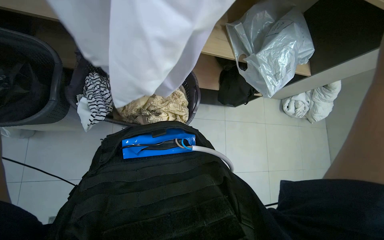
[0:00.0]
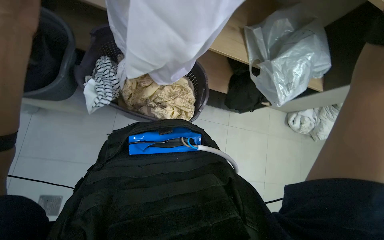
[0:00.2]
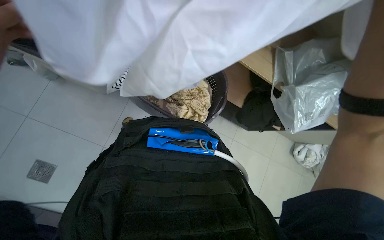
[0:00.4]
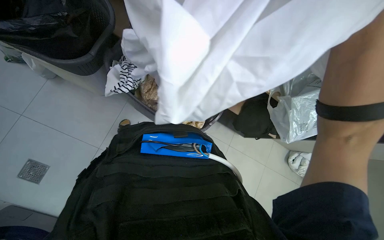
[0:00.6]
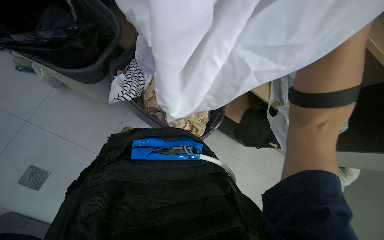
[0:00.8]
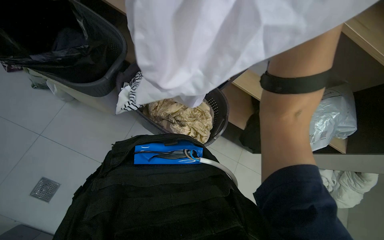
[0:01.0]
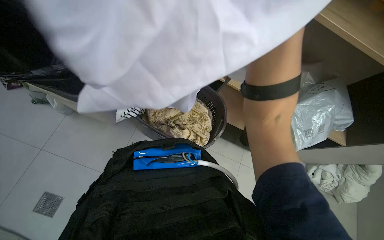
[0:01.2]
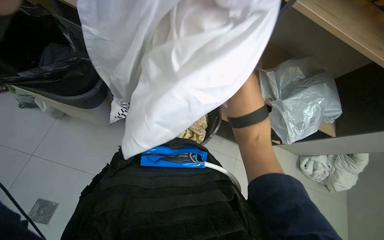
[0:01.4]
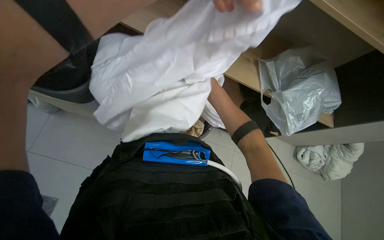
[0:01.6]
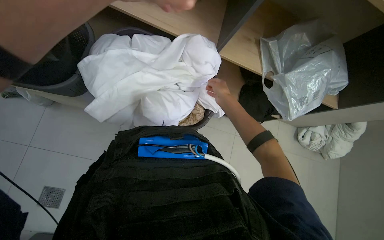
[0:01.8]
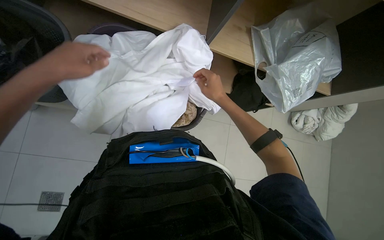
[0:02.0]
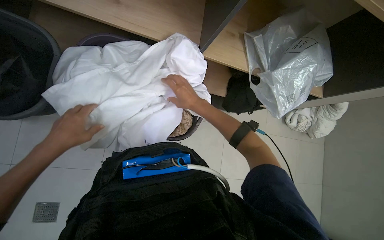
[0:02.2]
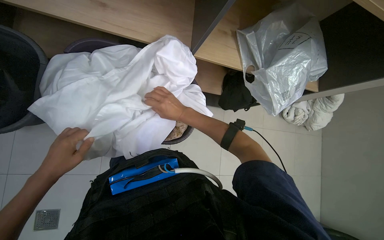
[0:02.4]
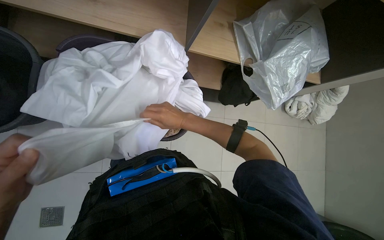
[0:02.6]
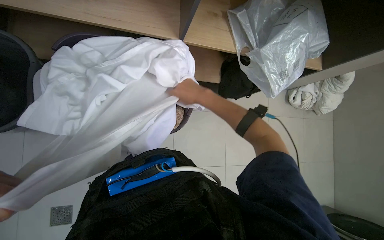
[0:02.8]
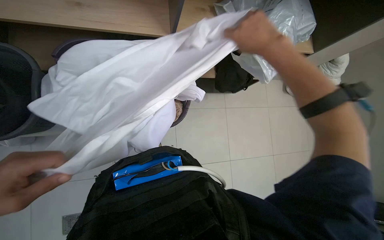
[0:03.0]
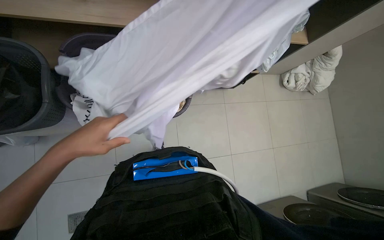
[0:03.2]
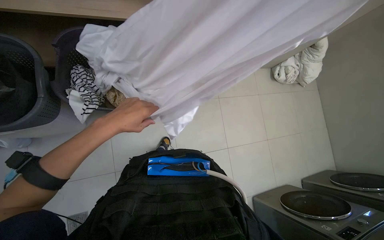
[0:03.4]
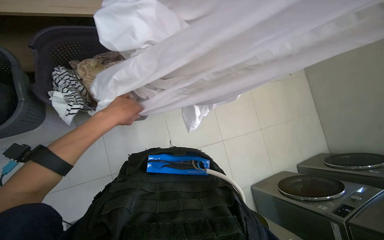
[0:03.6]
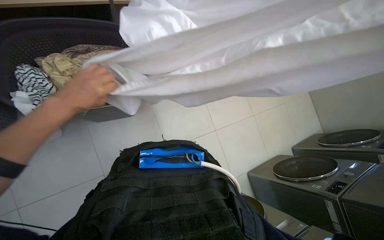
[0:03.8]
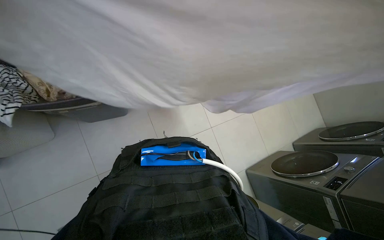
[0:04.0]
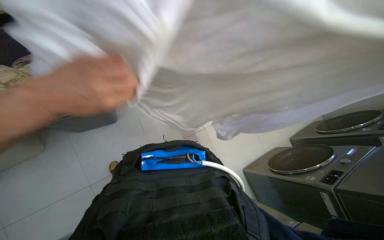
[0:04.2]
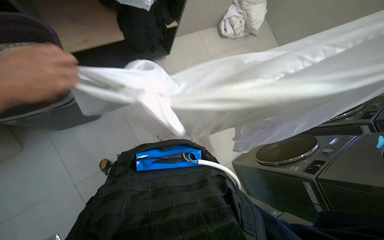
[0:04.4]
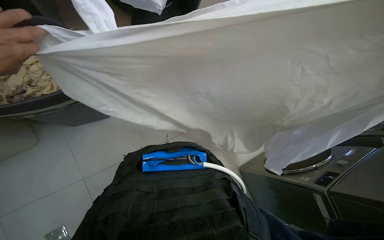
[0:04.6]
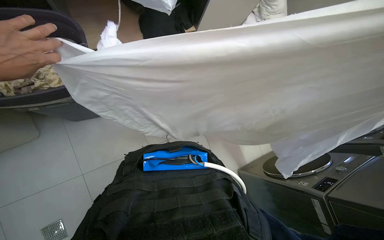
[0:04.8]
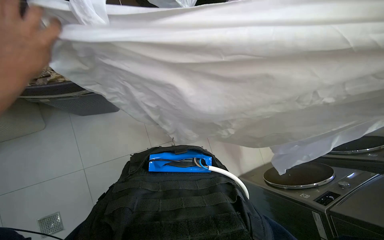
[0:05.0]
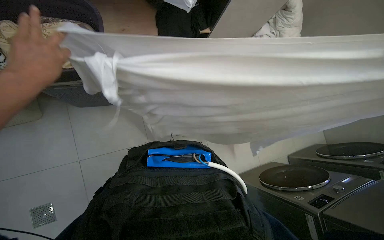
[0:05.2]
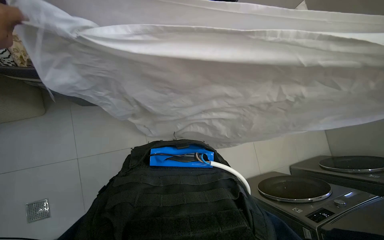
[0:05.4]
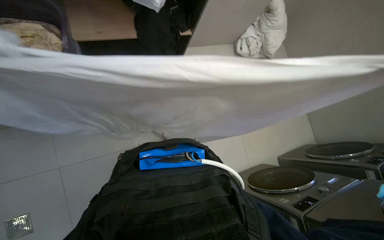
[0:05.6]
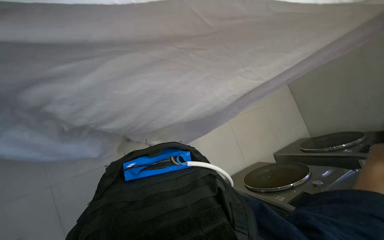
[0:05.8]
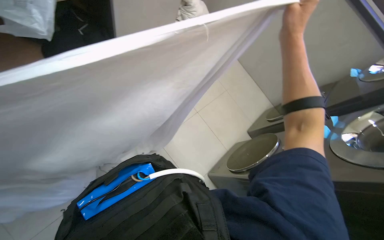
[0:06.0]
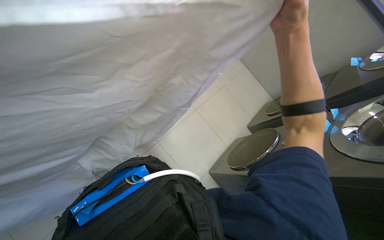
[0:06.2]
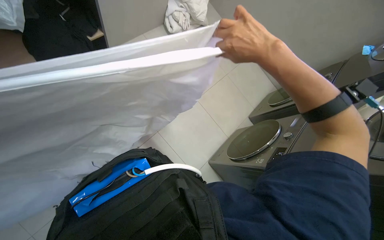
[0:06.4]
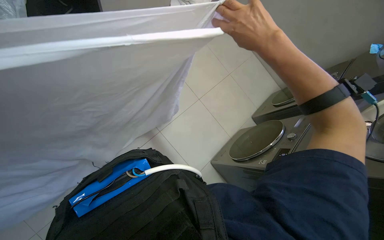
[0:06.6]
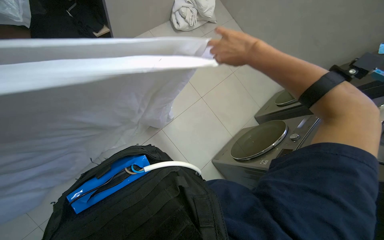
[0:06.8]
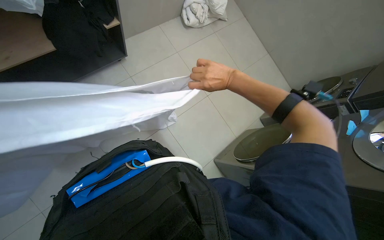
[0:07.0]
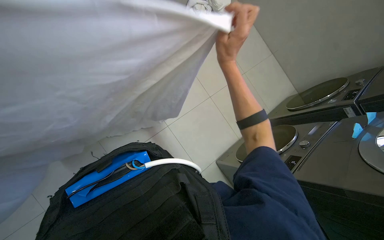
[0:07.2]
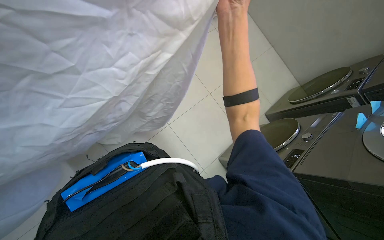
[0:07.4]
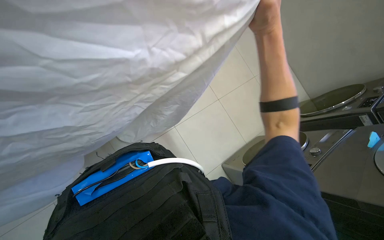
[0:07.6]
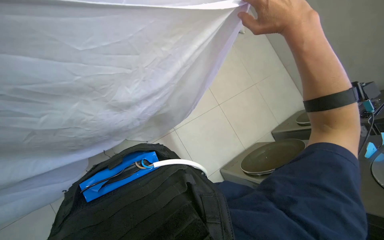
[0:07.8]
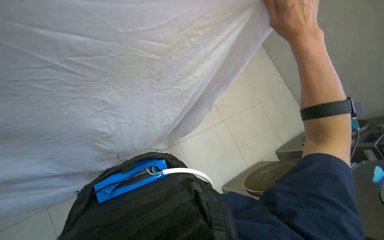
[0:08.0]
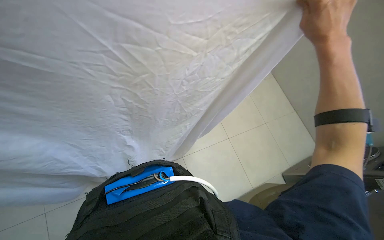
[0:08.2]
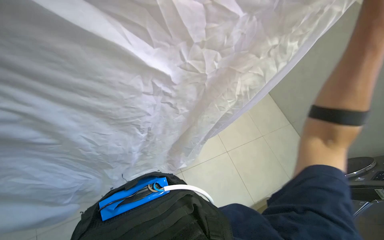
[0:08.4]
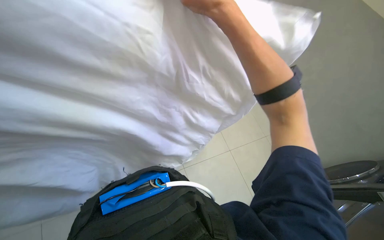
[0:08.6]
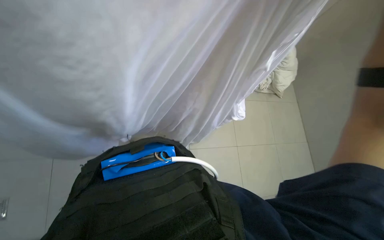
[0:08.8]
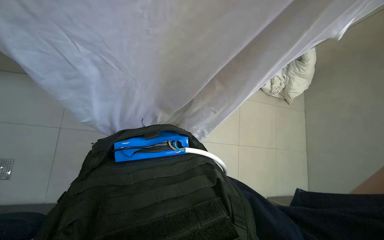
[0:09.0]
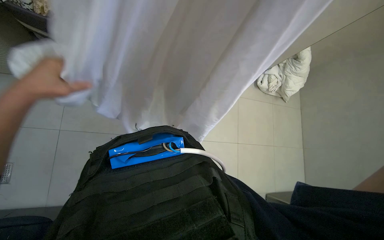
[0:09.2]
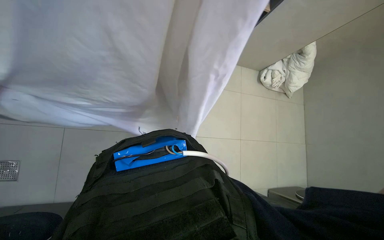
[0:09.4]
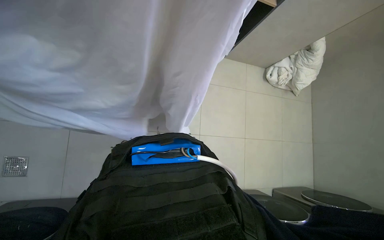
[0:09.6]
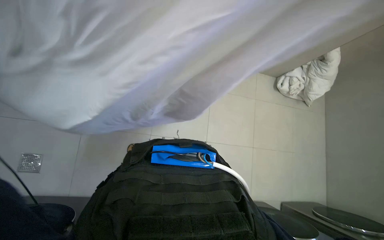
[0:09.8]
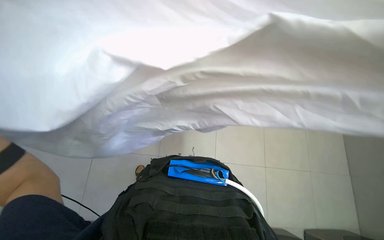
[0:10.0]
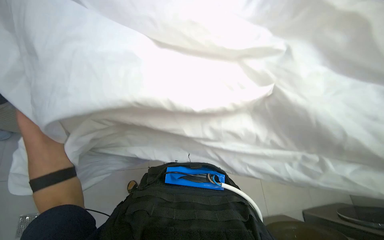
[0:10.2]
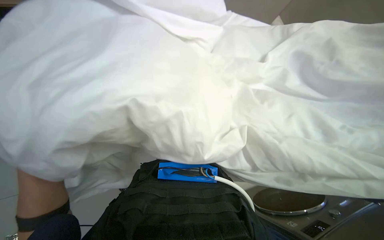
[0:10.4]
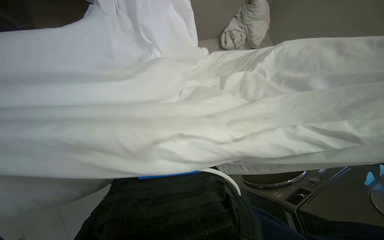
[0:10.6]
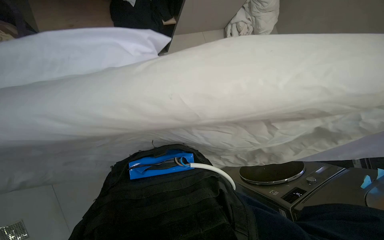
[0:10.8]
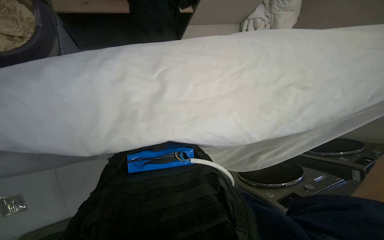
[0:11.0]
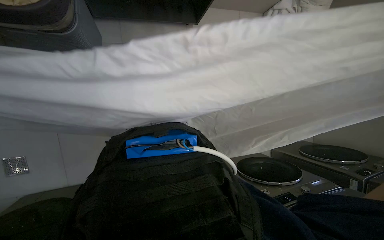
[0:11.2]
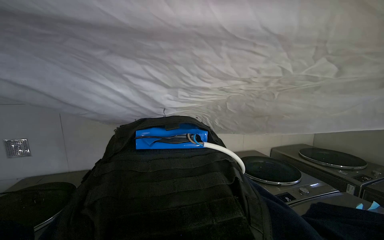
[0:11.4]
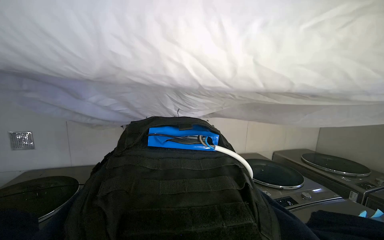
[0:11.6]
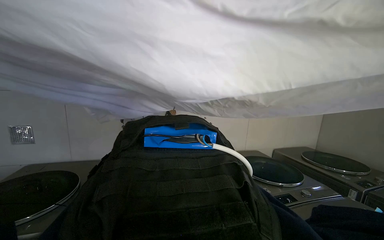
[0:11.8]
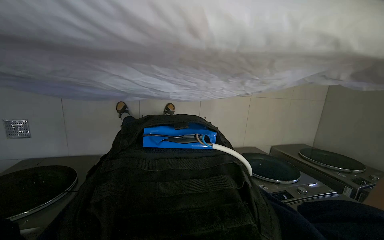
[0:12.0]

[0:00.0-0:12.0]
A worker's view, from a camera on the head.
Job: managing laundry.
The whole recording: Folding and organizing laundry items. The worker picks various laundry items from a basket, shakes them out, folds them, and places them onto a shelf.
0:01.6 to 0:03.0: The view tilts about 15 degrees downward. The right hand moves nearer and farther over approximately 25 cm, changing direction 3 times.
0:03.0 to 0:04.4: The wearer looks approximately 25 degrees further to the right.
0:04.4 to 0:06.0: The wearer looks some 15 degrees further to the right.
0:06.0 to 0:07.6: The right hand travels to the left by about 10 cm.
0:10.4 to 0:12.0: The wearer looks roughly 20 degrees further downward.

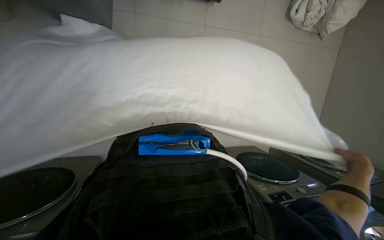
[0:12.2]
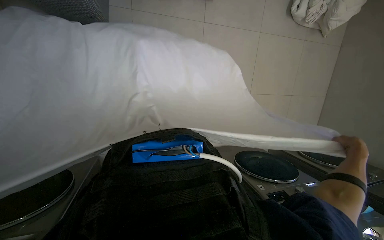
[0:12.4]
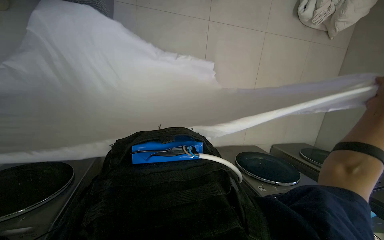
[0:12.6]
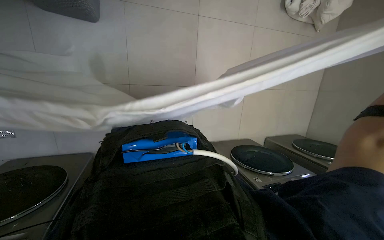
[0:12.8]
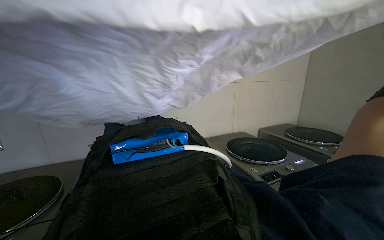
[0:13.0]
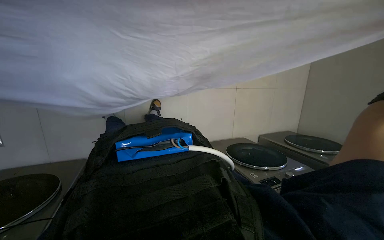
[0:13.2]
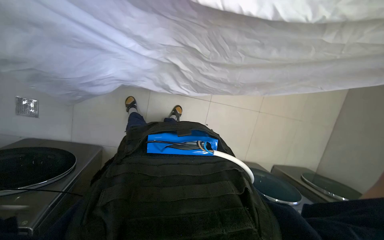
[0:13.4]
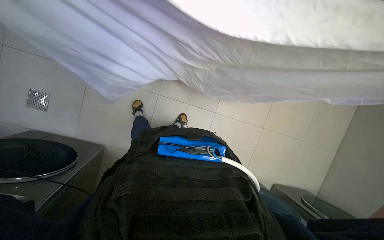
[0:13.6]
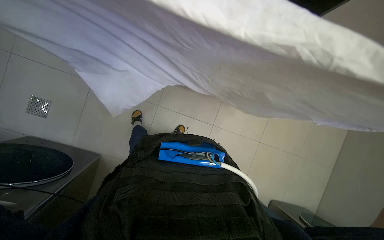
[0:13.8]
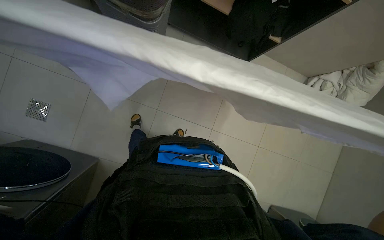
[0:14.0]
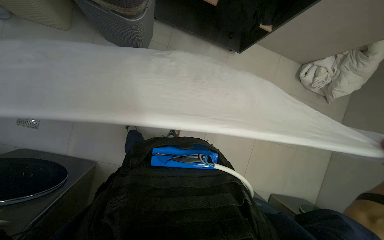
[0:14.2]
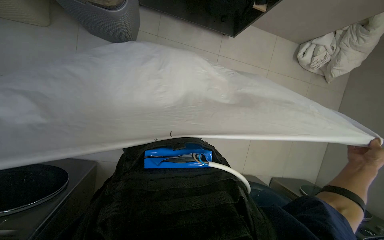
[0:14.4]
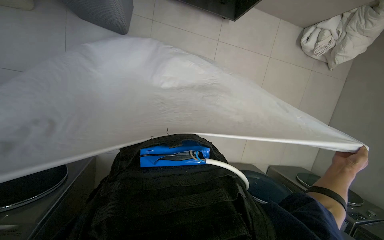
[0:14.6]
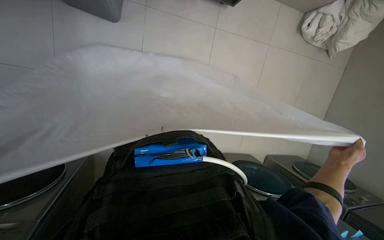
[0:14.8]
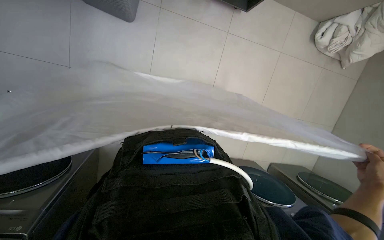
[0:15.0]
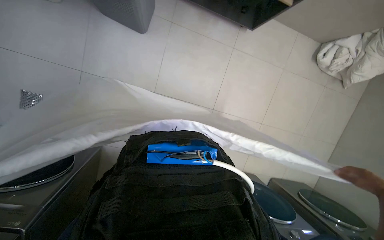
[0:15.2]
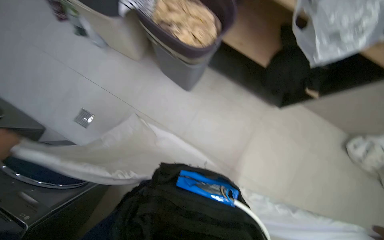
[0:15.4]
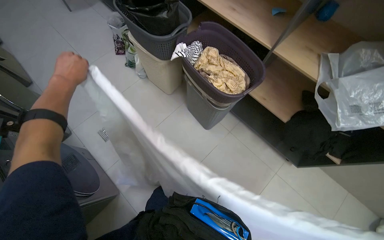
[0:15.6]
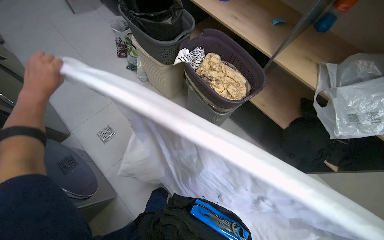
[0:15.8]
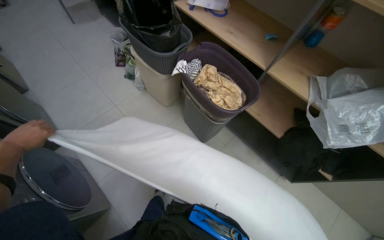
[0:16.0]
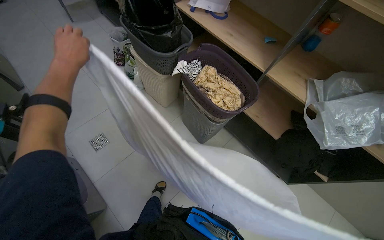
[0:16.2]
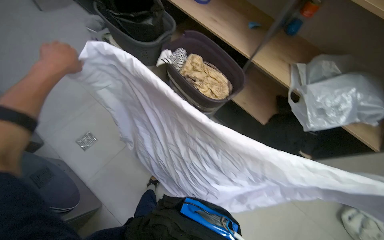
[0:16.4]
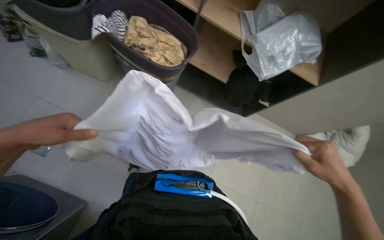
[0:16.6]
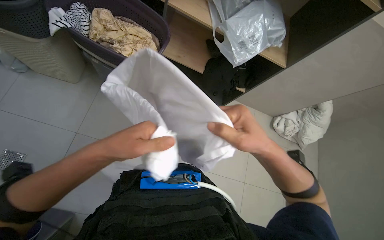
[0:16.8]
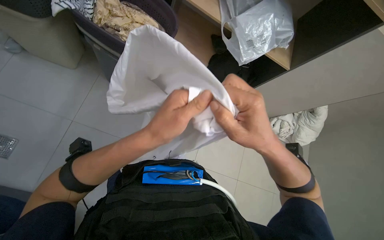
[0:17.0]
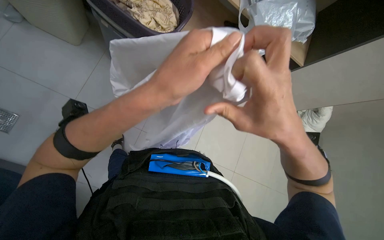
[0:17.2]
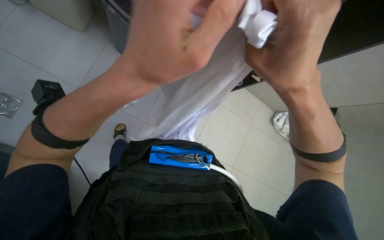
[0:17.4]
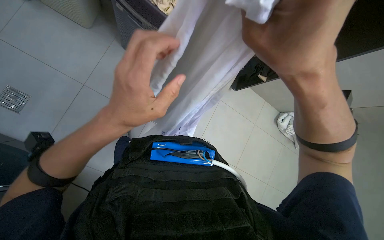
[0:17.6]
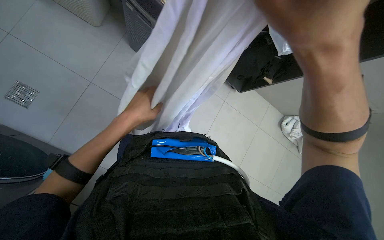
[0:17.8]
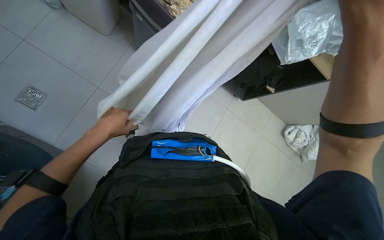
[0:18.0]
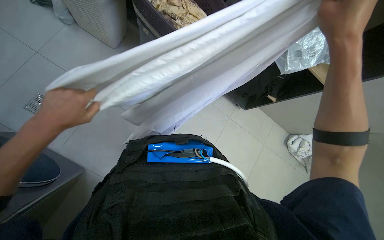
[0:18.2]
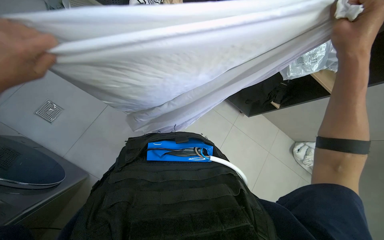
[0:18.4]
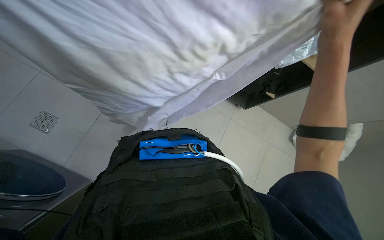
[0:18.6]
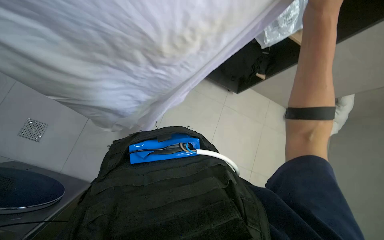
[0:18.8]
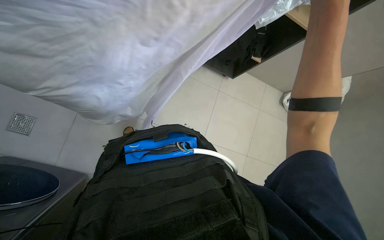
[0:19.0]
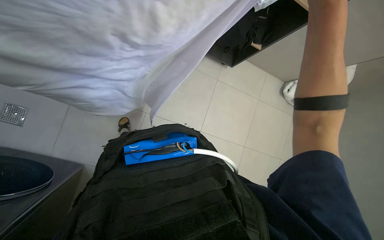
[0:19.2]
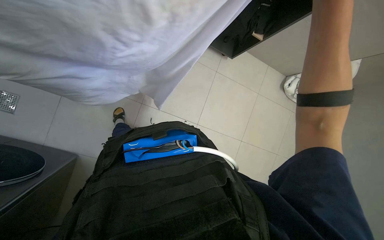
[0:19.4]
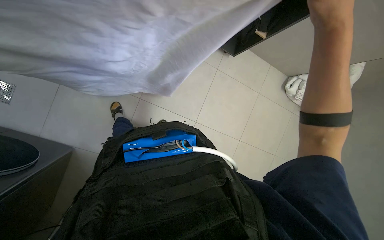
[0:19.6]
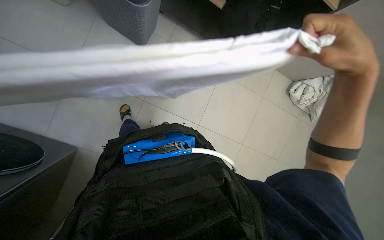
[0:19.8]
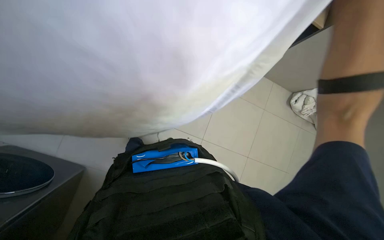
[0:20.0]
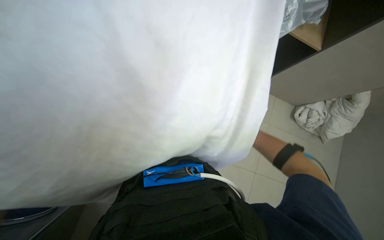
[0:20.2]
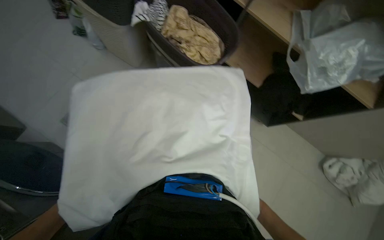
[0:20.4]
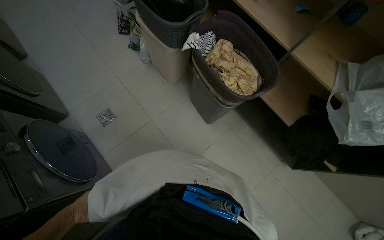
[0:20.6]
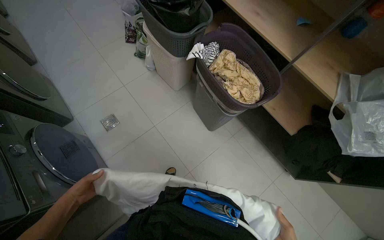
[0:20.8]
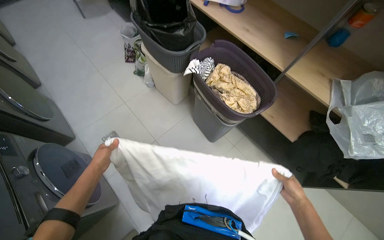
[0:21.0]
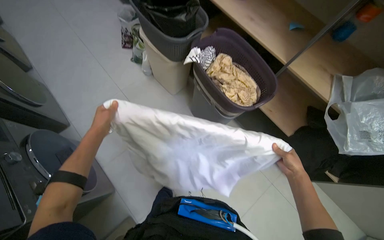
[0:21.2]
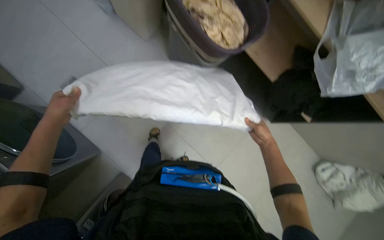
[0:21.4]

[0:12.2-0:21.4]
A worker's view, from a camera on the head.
Job: managing laundry.
The whole recording: Folding and organizing laundry items. The worker picks various laundry items from a basket, shakes them out, folds them, and places them onto a shelf.
0:15.2 to 0:16.8: The view tilts roughly 25 degrees upward.
0:16.8 to 0:18.4: The right hand moves up the picture, about 20 cm.
0:18.4 to 0:19.8: The view tips downward by some 20 degrees.
0:19.8 to 0:21.4: The wearer's head swings some 20 degrees to the left.
